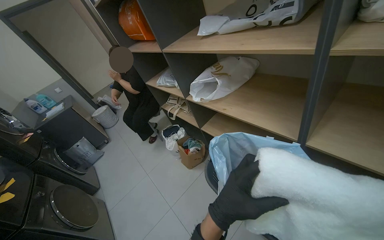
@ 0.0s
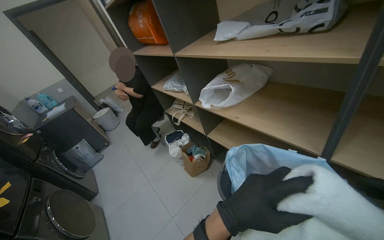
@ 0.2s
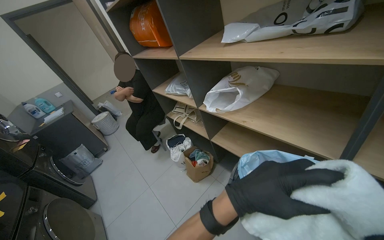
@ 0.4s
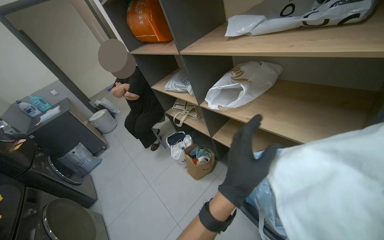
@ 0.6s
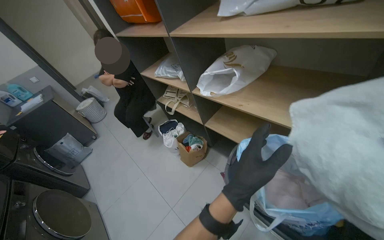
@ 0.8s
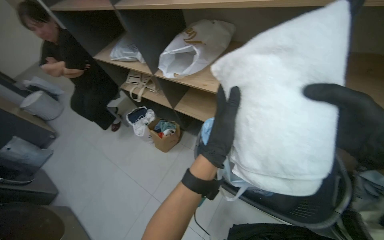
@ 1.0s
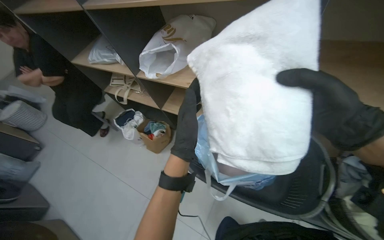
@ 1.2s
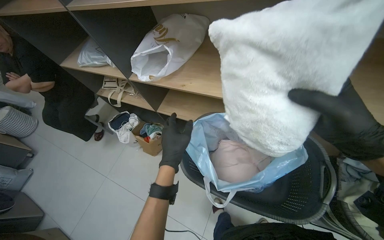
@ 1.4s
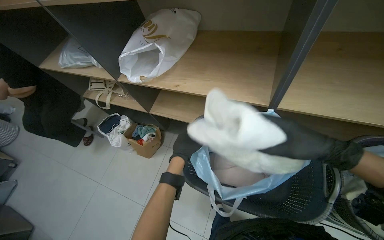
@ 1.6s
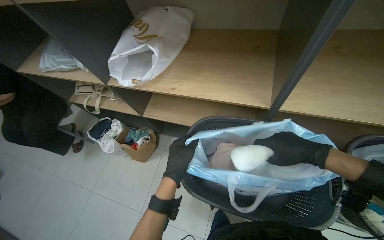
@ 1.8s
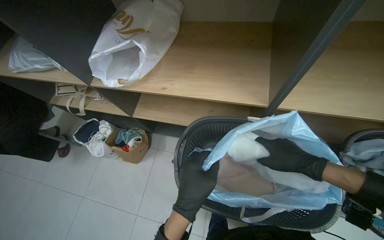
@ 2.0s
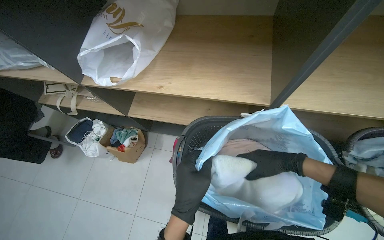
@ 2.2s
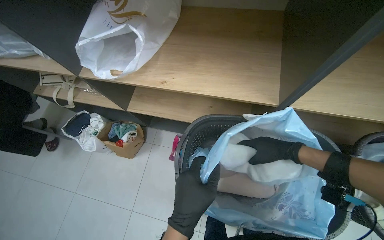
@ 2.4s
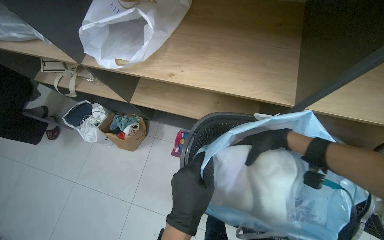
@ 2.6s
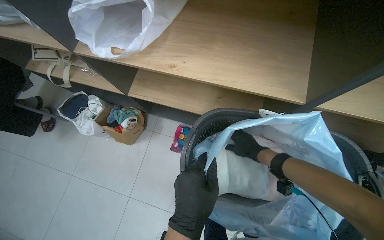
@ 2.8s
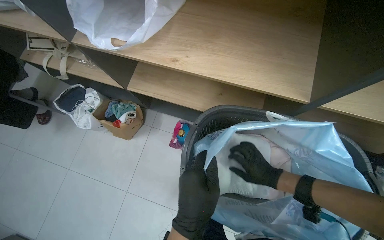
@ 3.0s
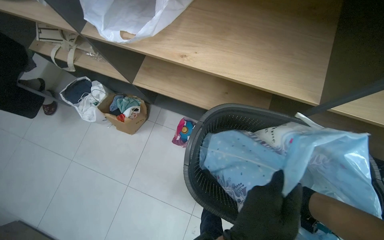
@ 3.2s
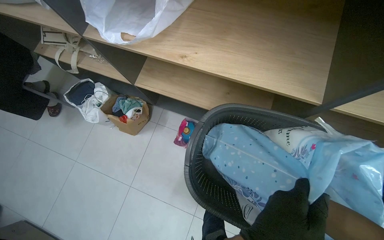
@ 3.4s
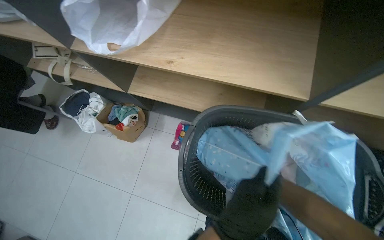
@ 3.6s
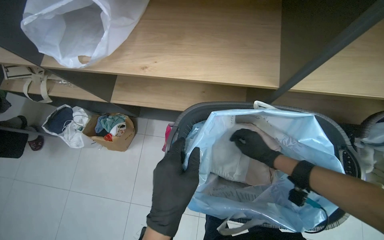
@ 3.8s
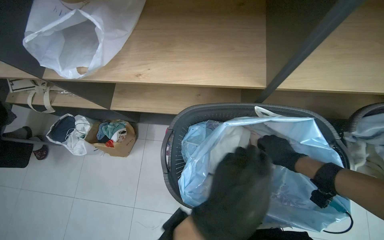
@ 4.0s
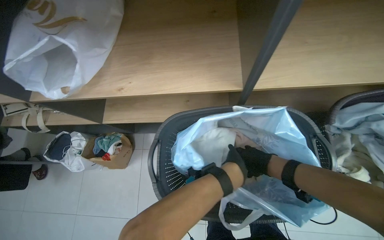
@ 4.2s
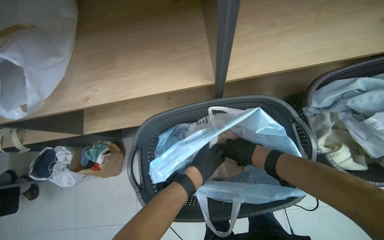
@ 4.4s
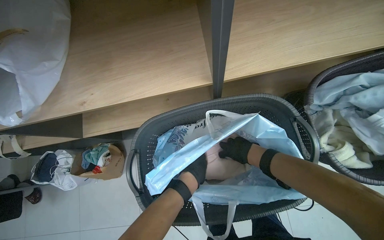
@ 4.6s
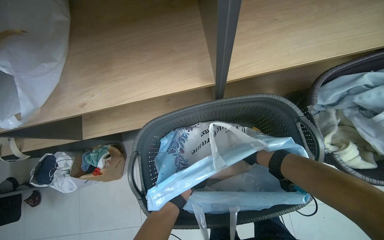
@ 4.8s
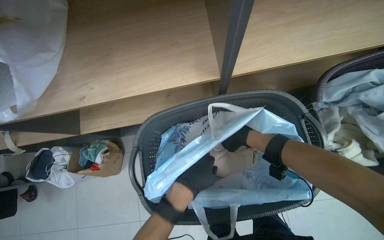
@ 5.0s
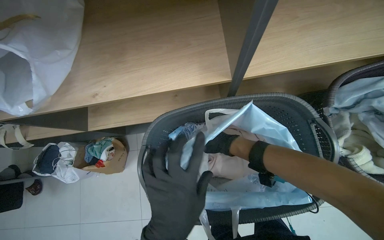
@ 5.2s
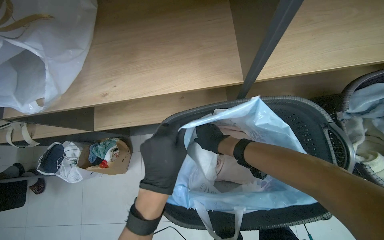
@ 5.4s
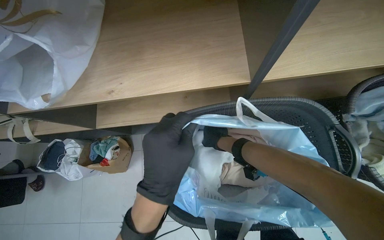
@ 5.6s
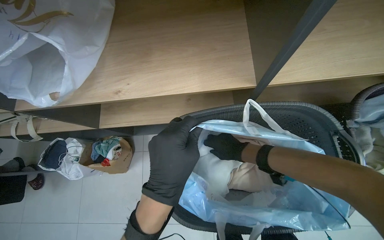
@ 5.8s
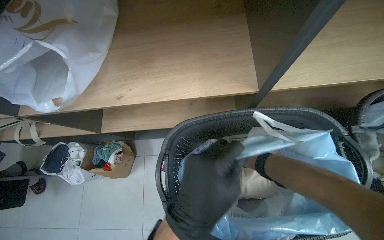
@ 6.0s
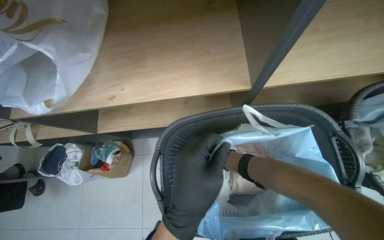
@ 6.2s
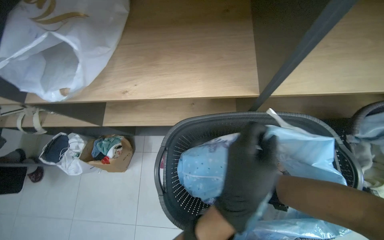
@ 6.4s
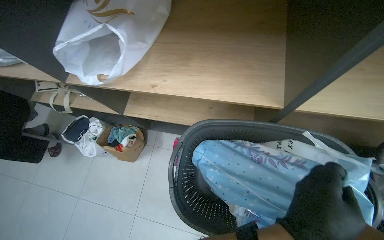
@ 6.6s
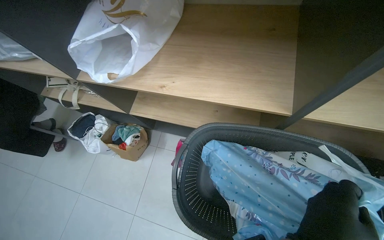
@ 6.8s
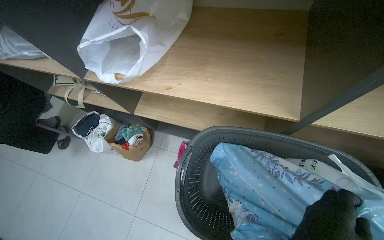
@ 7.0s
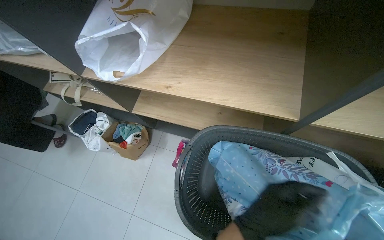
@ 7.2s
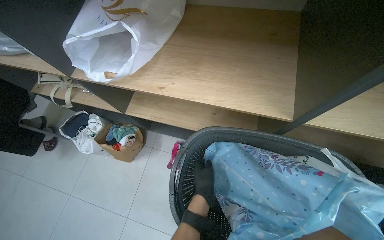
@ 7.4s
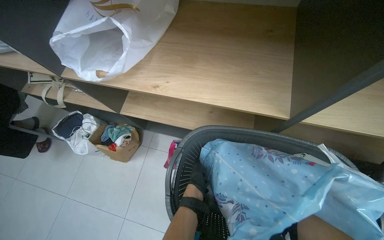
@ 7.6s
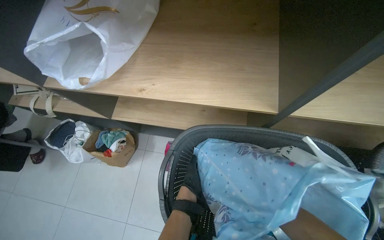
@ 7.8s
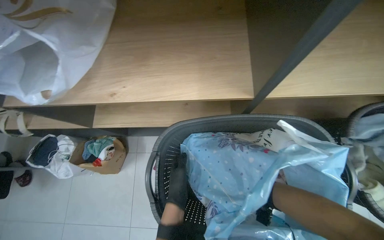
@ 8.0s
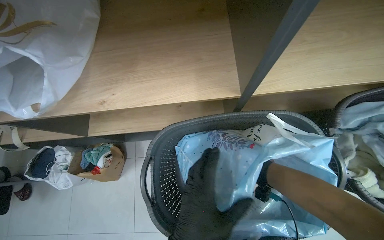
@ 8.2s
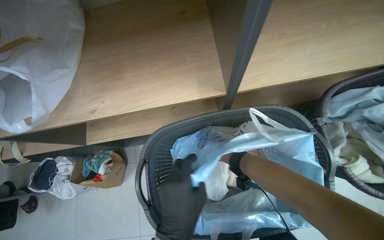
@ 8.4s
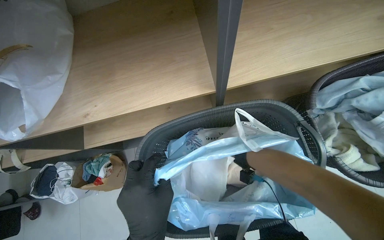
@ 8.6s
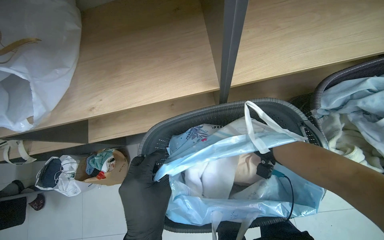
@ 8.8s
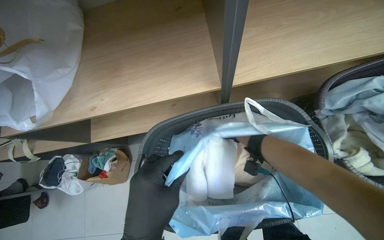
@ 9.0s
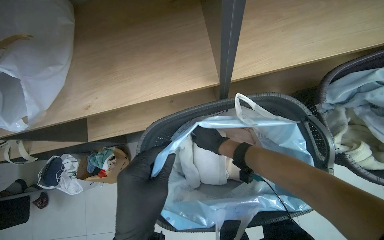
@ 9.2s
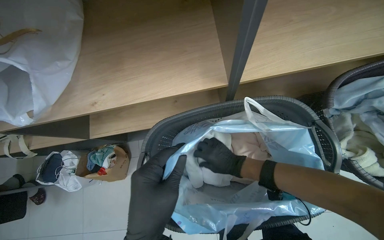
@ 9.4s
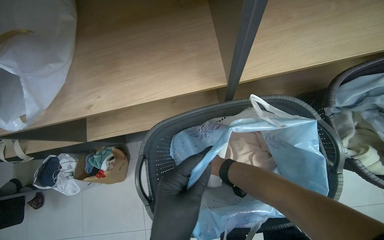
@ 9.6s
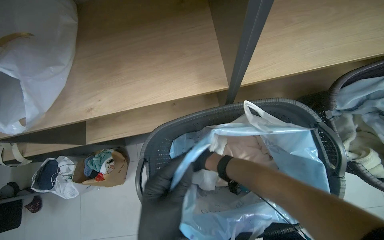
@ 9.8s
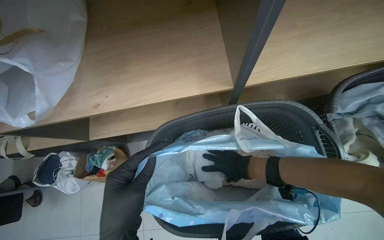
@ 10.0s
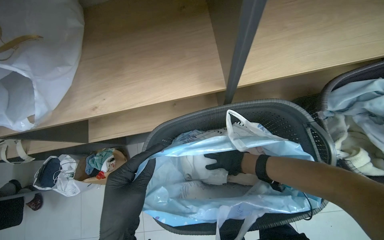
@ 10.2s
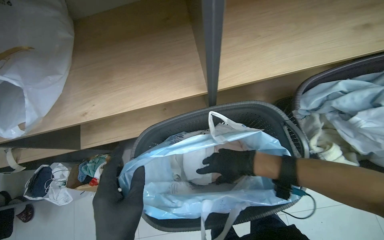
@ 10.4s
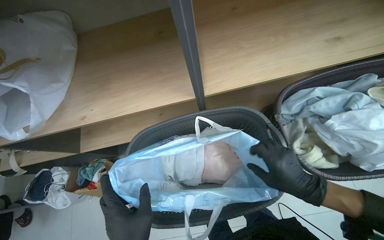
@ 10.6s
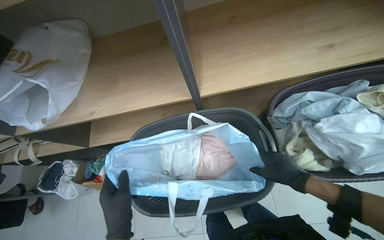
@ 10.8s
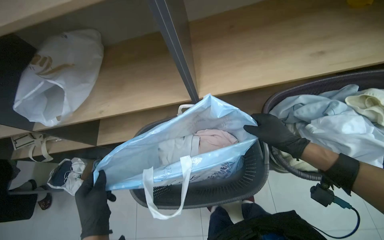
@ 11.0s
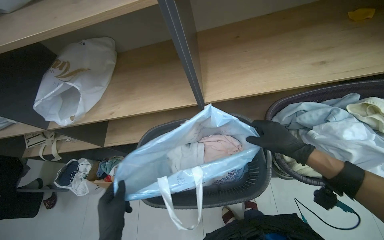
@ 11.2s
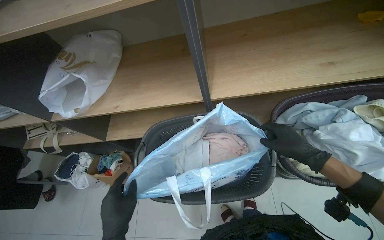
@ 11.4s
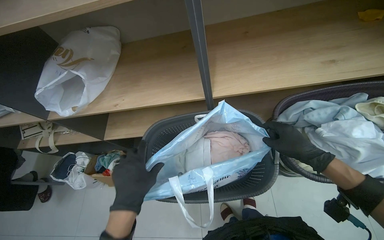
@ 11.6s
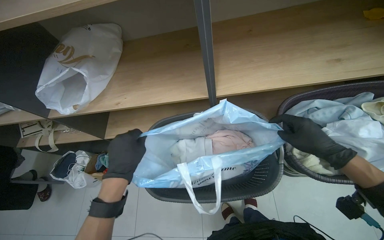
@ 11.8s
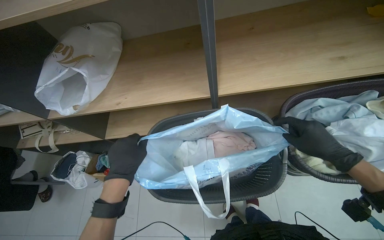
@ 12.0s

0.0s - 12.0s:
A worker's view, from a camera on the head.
Job: managing laundry.
The whole recording: Packing folded laundry into bag. The worker places a blue bag into a basket and packs folded laundry into it.
0.0s - 1.6s: The head rotates about 25 degrees to the right. The view tips downward by some 15 degrees.
1.6s - 3.0s: The view tips downward by about 15 degrees. The right hand is displaced farther from the camera by about 30 cm.
3.0s - 4.4s: The scene rotates counterclockwise by roughly 25 degrees.
4.4s - 6.0s: The left hand travels nearer to the camera by about 20 cm.
10.4s - 12.0s: The right hand shifts approximately 25 cm to the right and nearer to the camera.

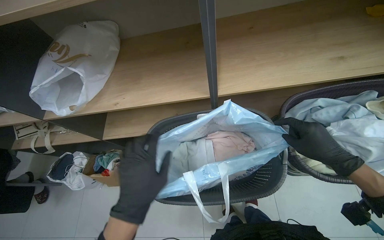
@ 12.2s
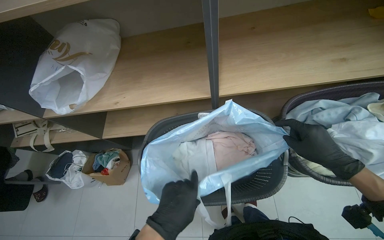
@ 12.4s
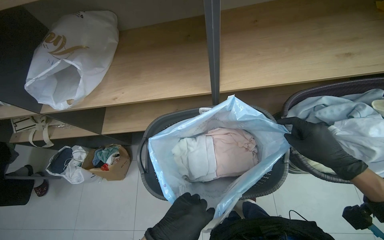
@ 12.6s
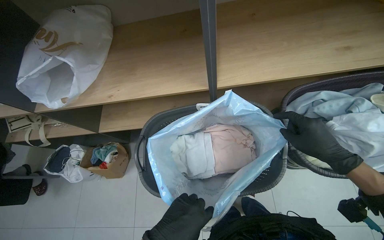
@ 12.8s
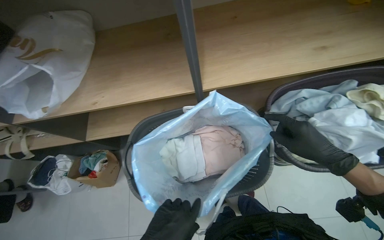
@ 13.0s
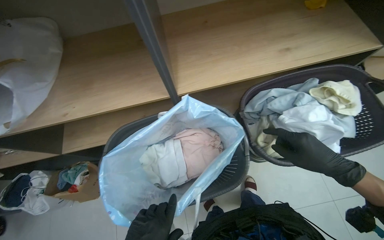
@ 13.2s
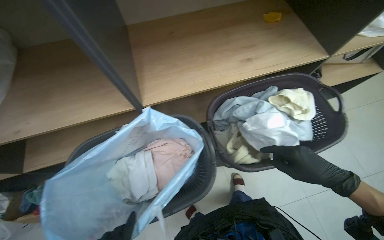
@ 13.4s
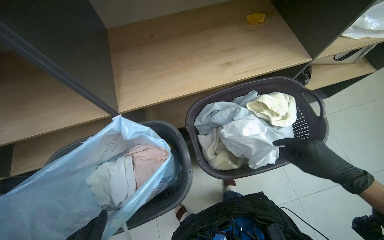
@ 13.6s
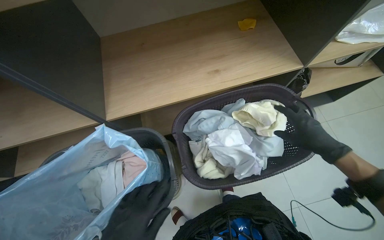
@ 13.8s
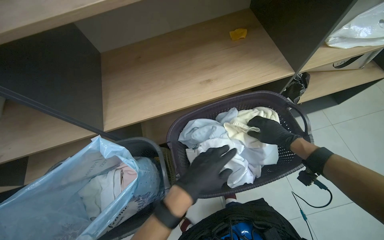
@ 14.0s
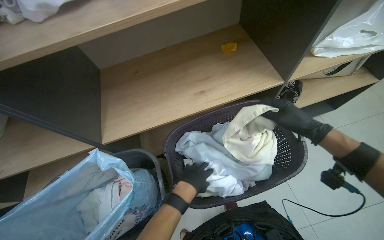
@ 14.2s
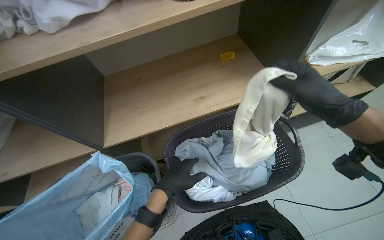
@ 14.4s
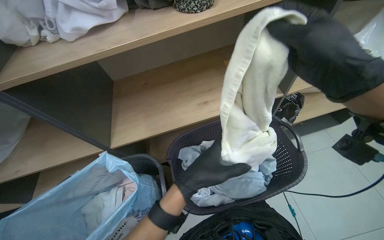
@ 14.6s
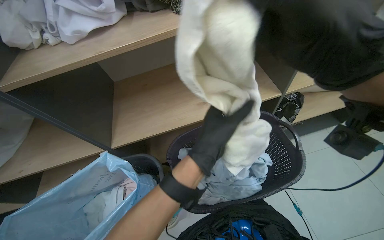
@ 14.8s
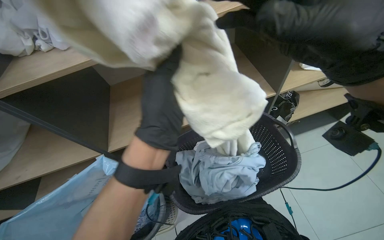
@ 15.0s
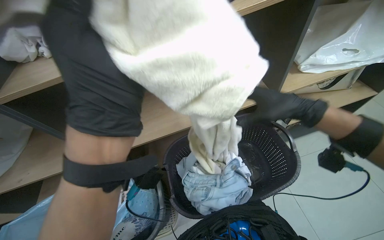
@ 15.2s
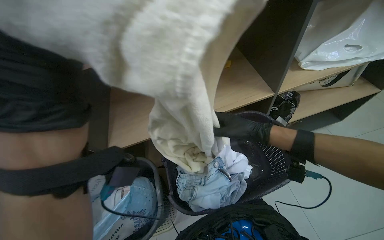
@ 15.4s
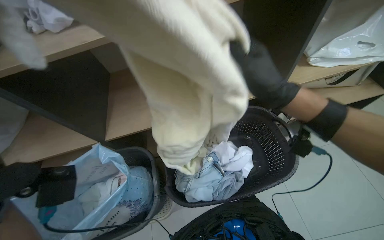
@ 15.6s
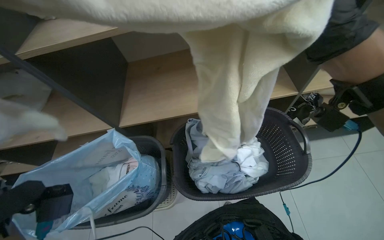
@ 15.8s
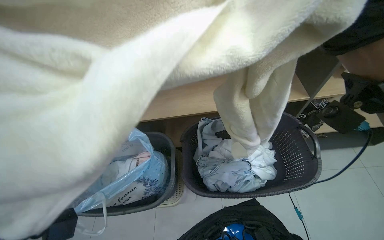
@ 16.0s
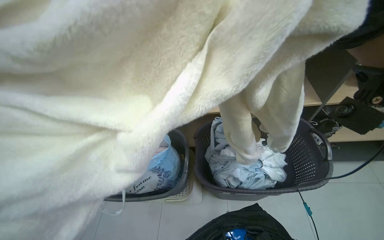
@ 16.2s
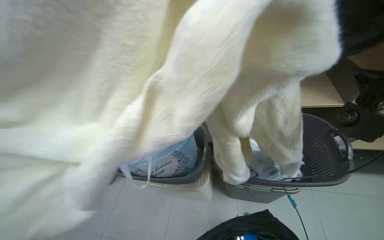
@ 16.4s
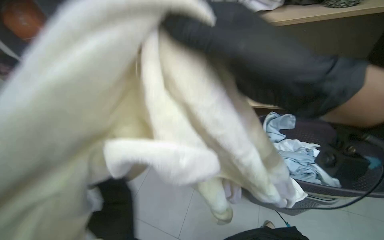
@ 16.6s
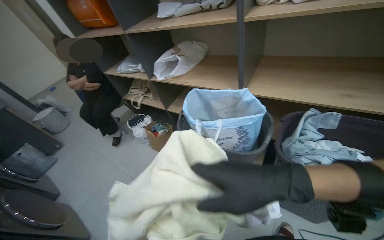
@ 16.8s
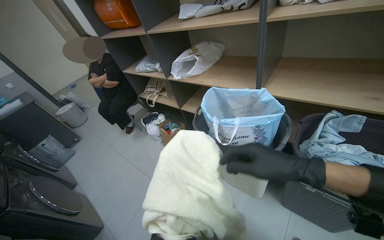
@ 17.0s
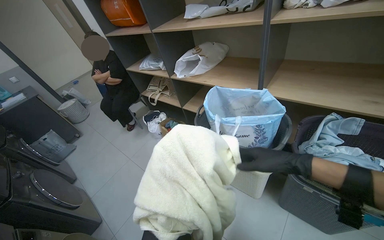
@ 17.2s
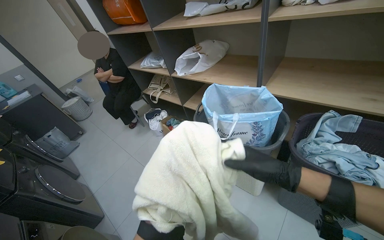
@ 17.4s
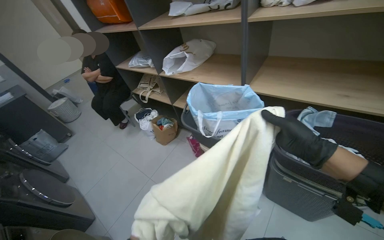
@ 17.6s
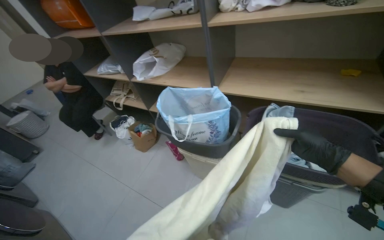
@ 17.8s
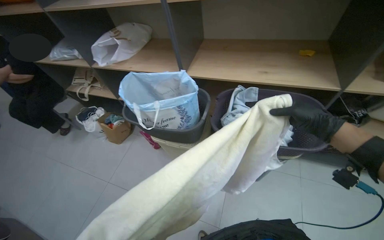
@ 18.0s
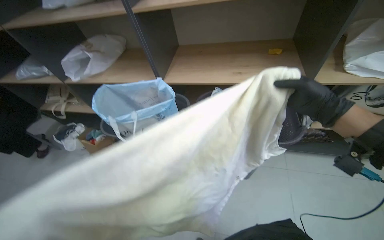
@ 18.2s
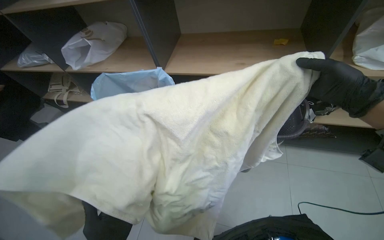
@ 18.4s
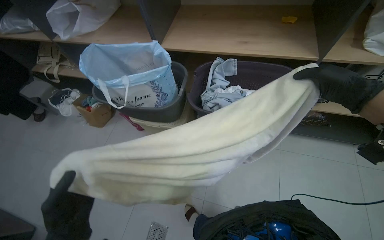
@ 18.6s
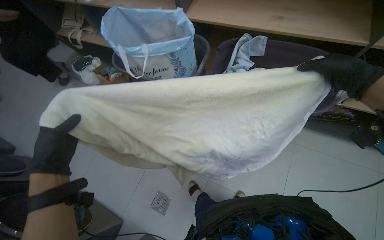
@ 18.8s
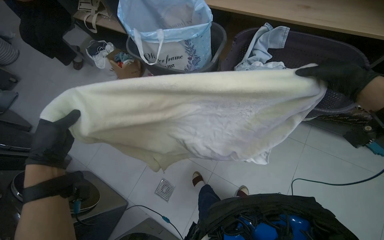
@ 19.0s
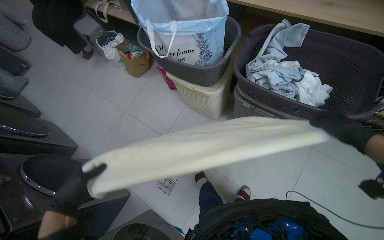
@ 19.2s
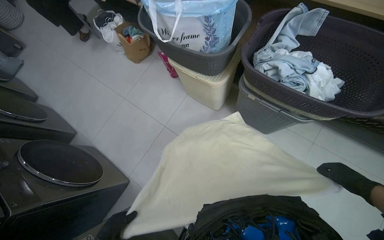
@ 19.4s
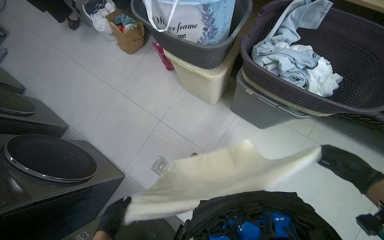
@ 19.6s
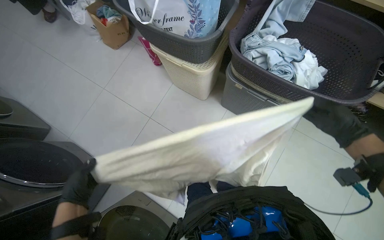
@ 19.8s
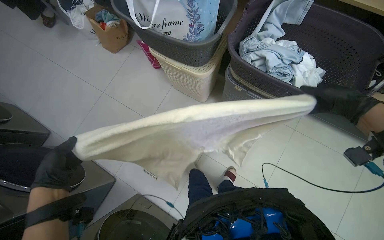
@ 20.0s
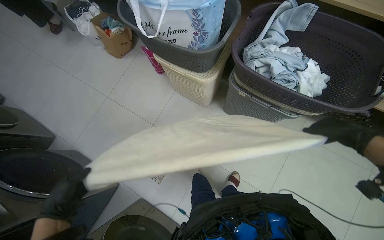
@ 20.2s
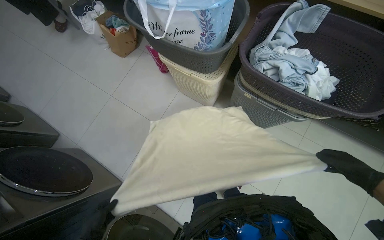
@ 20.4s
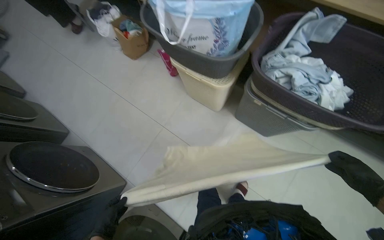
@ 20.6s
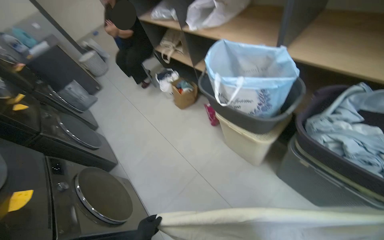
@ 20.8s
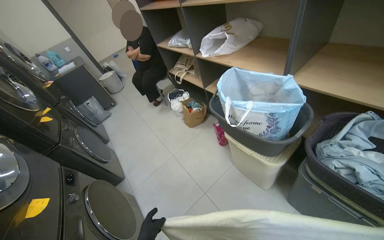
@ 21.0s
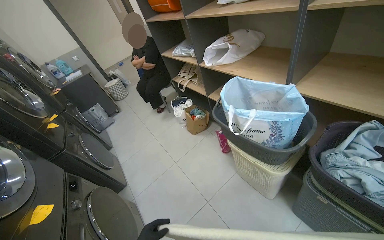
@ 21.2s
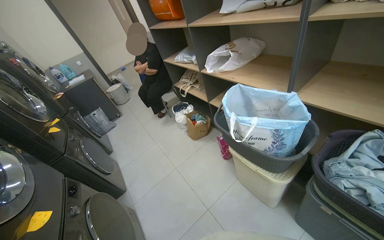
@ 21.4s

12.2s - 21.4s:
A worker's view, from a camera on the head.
Job: managing laundry.
The whole recording: Packing folded laundry into bag. The worker places a blue bag into a basket and packs folded laundry into it.
13.8s - 15.2s: The view tilts roughly 10 degrees upward. The right hand goes nearer and farther, roughly 30 cm each way, reversing 2 times.
15.2s - 16.8s: The wearer looks some 35 degrees further to the left.
18.4s - 19.8s: The camera pitches downward, by approximately 25 degrees.
19.8s - 21.4s: The wearer looks some 25 degrees further to the left. The view tips upward by about 30 degrees.
